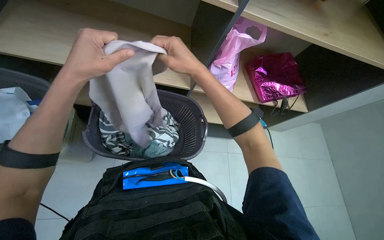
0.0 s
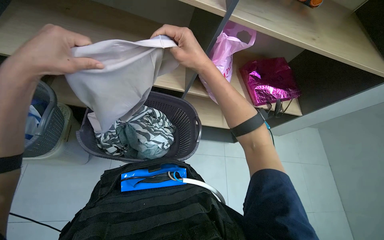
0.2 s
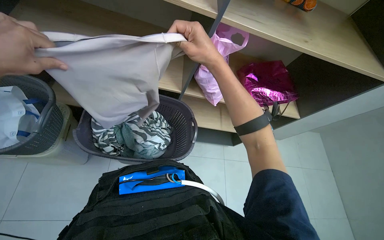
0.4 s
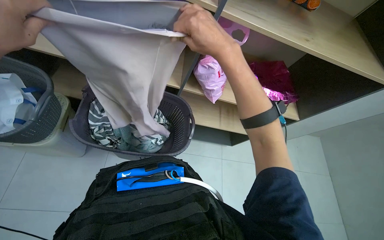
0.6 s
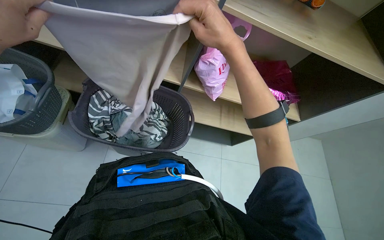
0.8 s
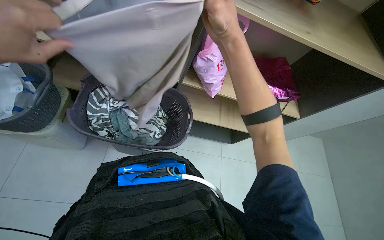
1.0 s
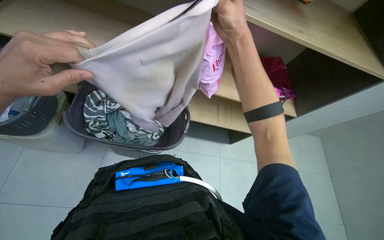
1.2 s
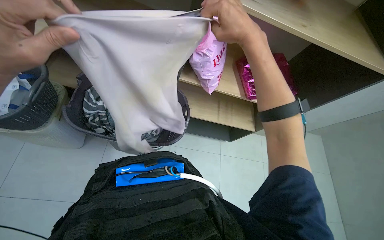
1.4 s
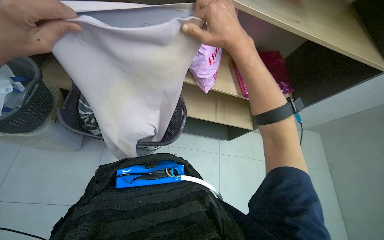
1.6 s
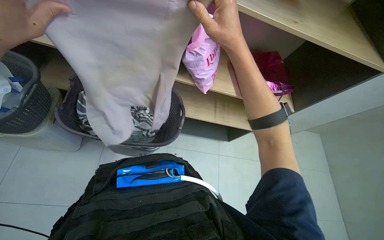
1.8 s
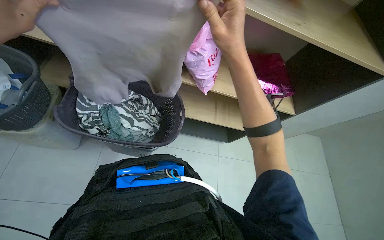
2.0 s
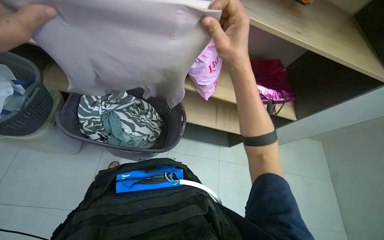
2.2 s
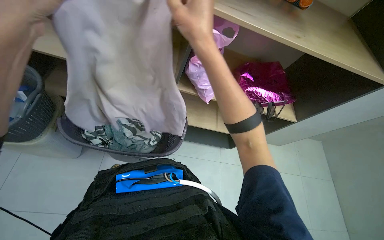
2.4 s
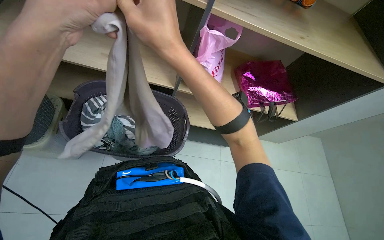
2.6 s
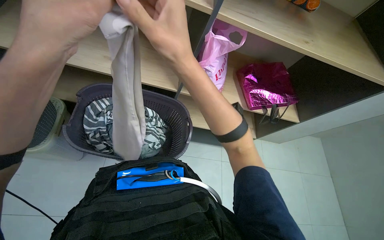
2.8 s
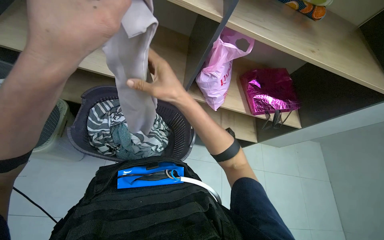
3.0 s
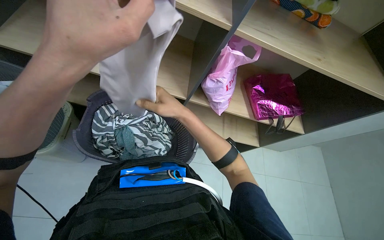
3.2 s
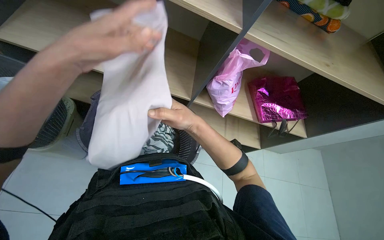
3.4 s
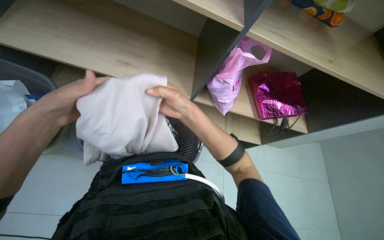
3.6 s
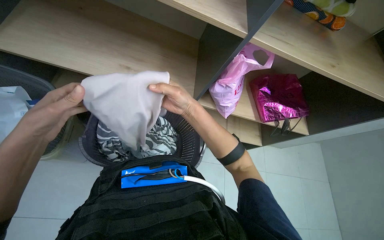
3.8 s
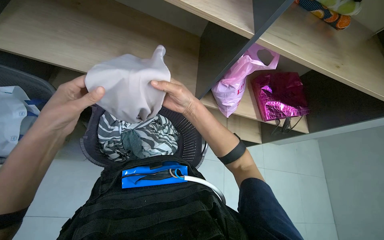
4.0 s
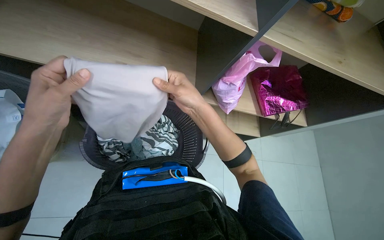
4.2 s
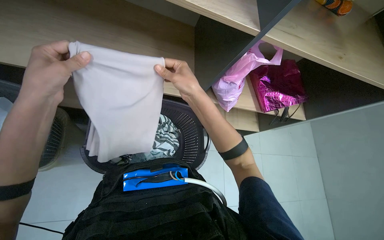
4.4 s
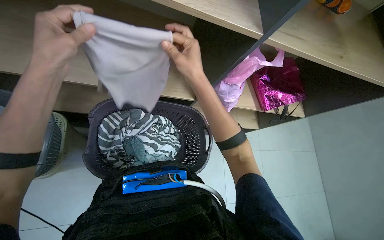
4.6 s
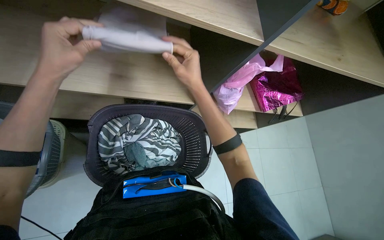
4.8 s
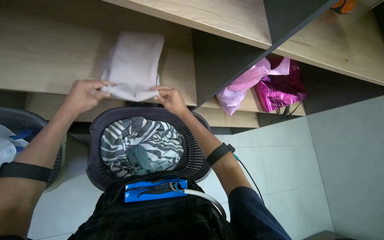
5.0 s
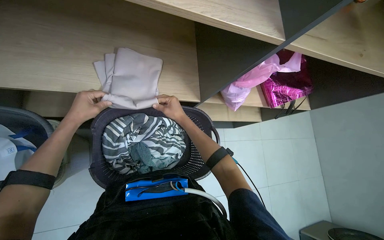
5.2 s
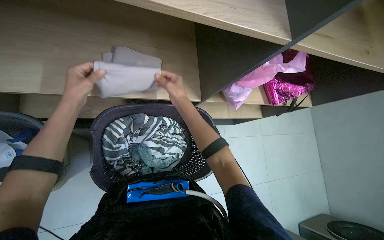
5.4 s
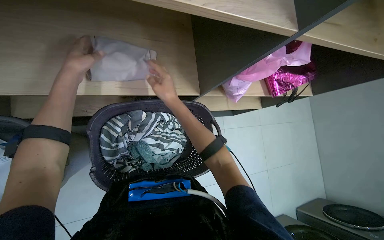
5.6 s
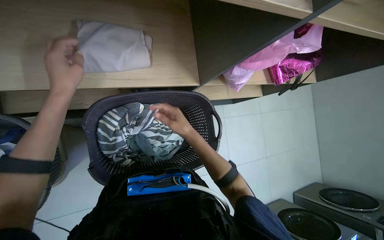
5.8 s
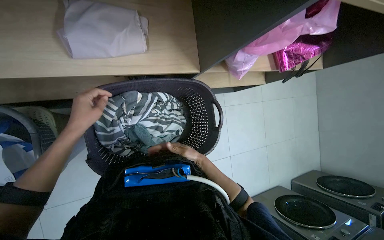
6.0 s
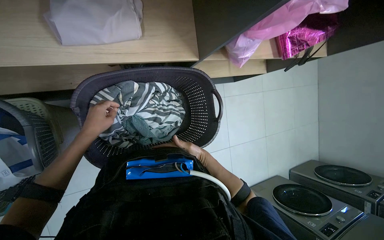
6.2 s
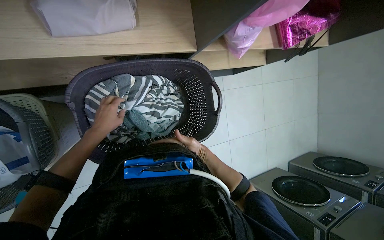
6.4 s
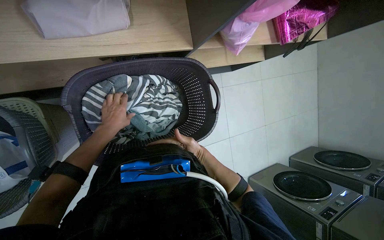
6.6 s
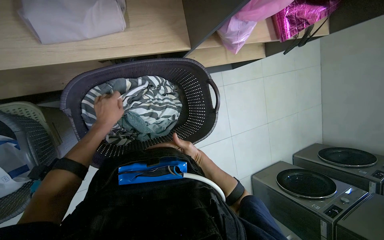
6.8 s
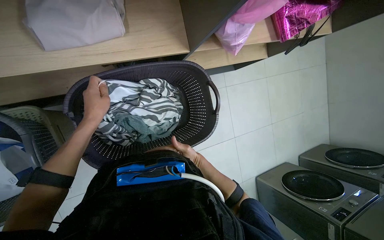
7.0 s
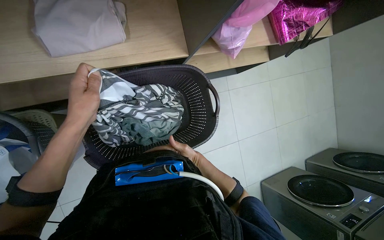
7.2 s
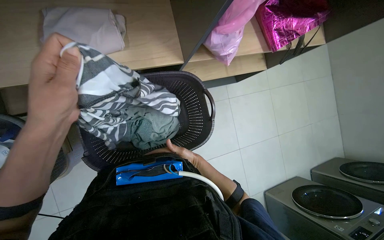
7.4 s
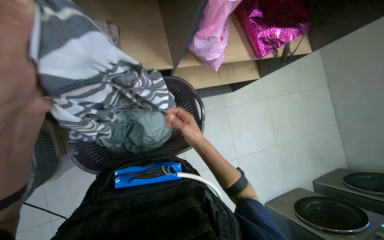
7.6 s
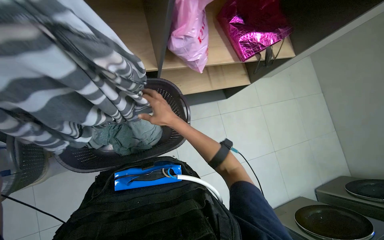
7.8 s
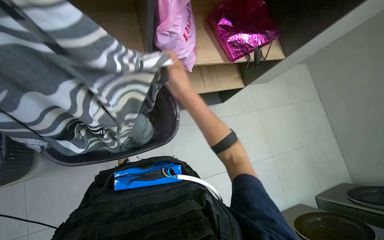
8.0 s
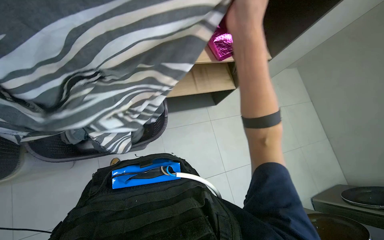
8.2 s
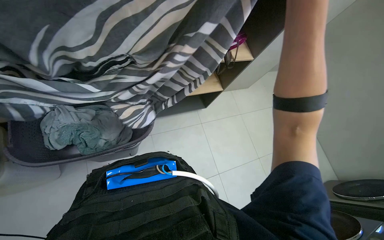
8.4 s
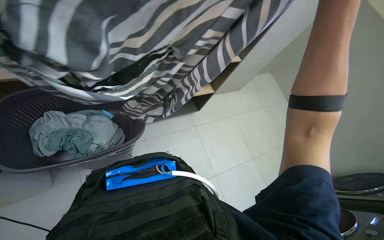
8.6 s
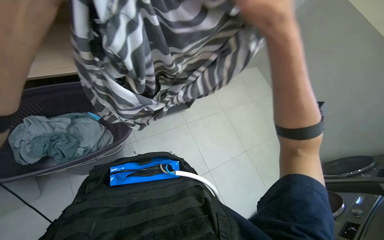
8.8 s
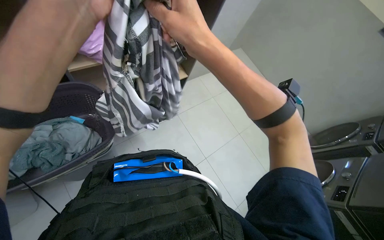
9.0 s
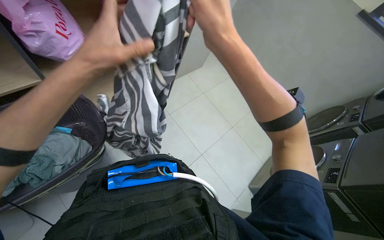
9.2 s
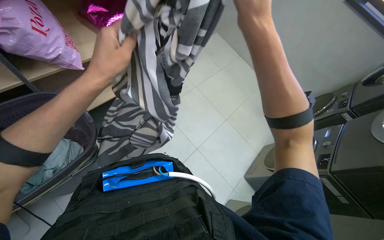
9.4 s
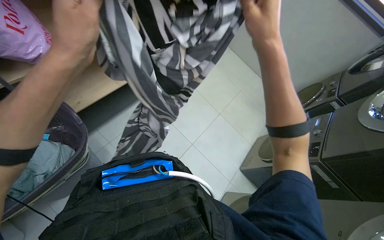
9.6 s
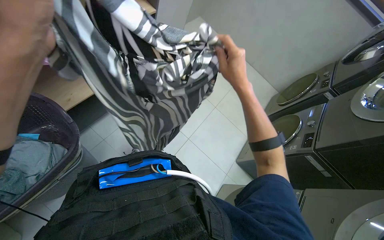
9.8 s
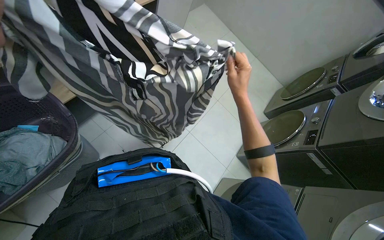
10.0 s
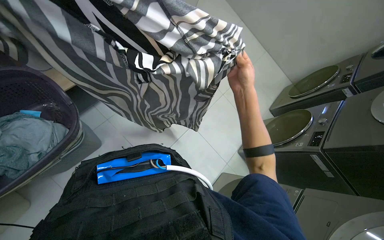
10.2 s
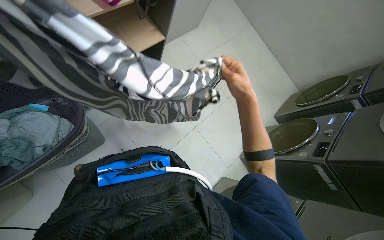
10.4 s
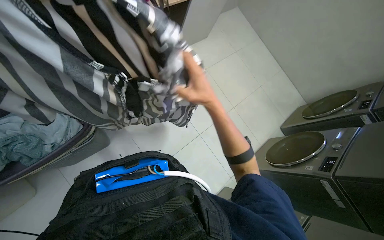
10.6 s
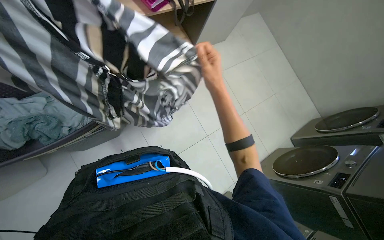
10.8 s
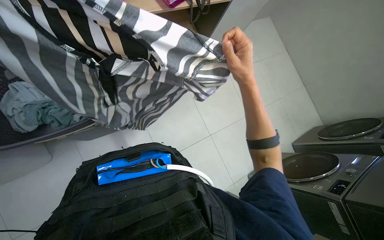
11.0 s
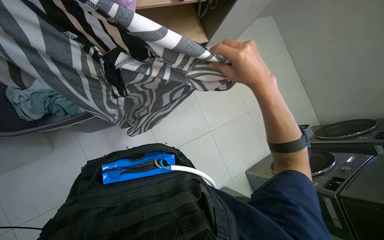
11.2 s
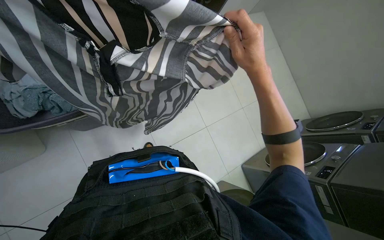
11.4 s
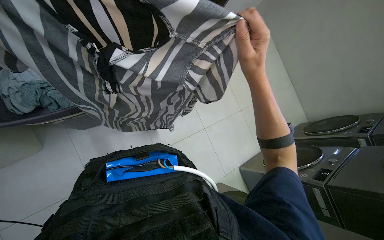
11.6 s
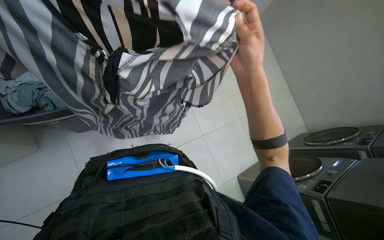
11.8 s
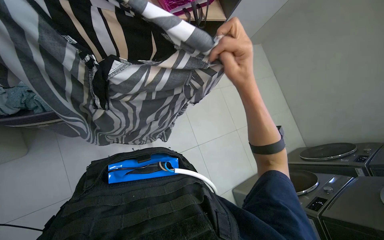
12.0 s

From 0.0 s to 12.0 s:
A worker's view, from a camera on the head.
Job: managing laundry.
The whole recording: Unloading and folding laundry into storage. The worker unloads clothes from the washing machine, folds multiple garments, and places them into a bag on a shelf.
From 0.0 s to 1.6 s: The right hand is displaced to the right and nearer to the camera by approximately 20 cm.
From 1.6 s to 3.0 s: The right hand shifts roughly 20 cm to the left.
From 3.0 s to 4.4 s: The left hand heads to the left and farther from the camera, covering about 20 cm; the right hand is displaced farther from the camera by approximately 10 cm.
From 4.4 s to 6.0 s: The wearer looks approximately 20 degrees further downward. The left hand heads farther from the camera, covering roughly 30 cm. The right hand moves down the picture and farther from the camera, about 30 cm.
From 7.6 s to 9.0 s: The right hand is displaced nearer to the camera by some 25 cm.
From 9.0 s to 10.4 s: The camera pitches downward, by some 15 degrees. The right hand is displaced farther from the camera and to the right by roughly 35 cm.
From 10.4 s to 12.0 s: The right hand is displaced nearer to the camera by some 15 cm.

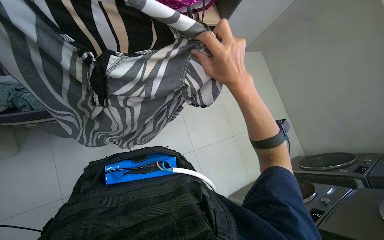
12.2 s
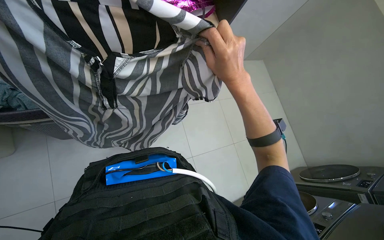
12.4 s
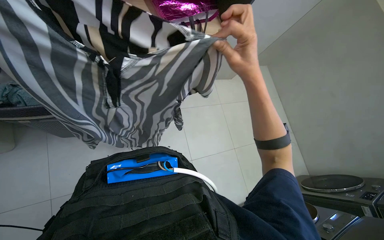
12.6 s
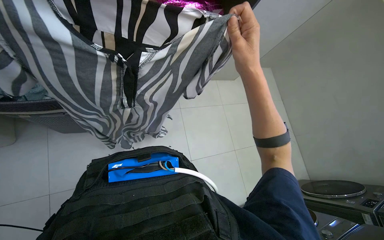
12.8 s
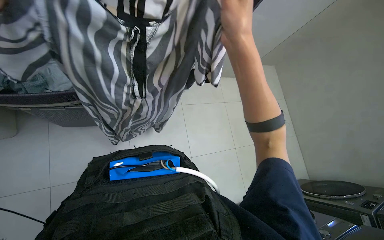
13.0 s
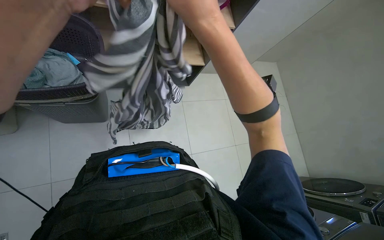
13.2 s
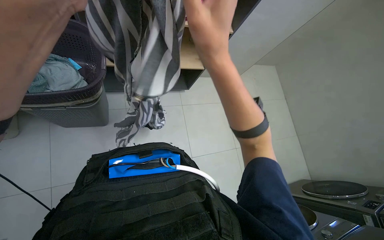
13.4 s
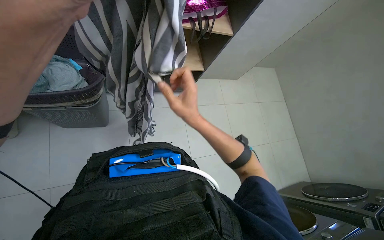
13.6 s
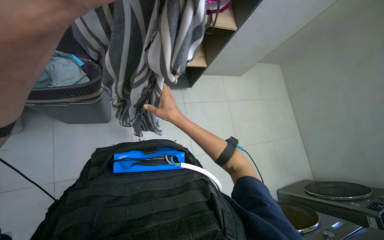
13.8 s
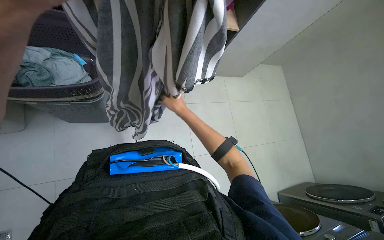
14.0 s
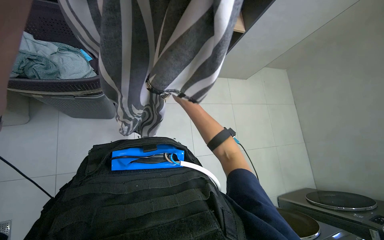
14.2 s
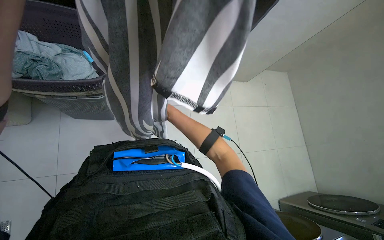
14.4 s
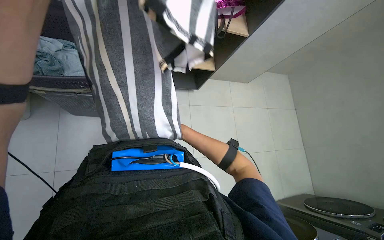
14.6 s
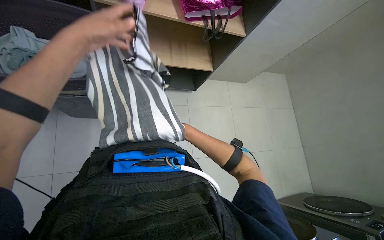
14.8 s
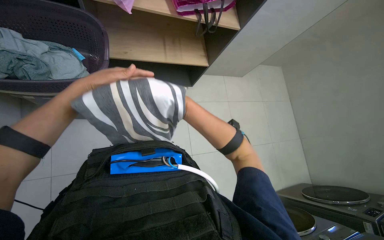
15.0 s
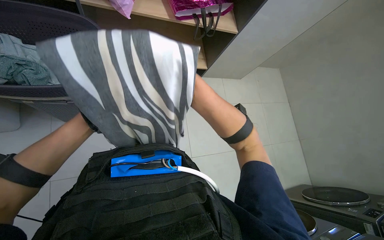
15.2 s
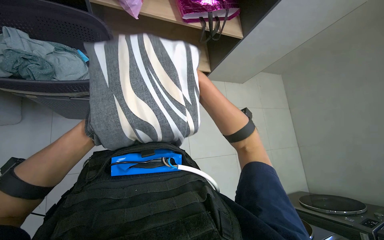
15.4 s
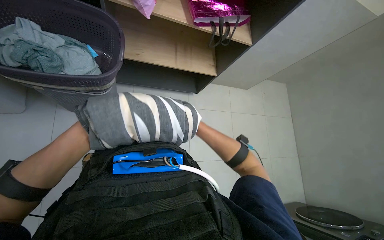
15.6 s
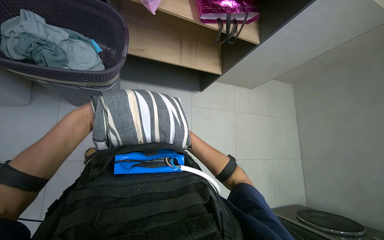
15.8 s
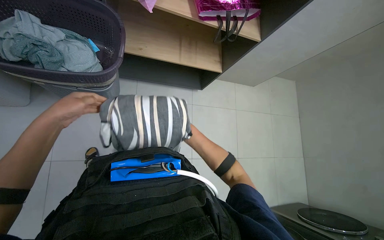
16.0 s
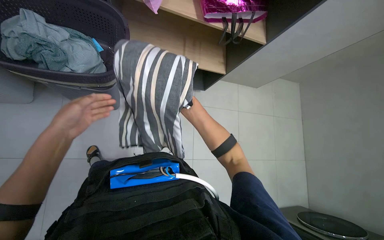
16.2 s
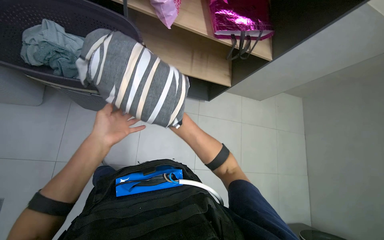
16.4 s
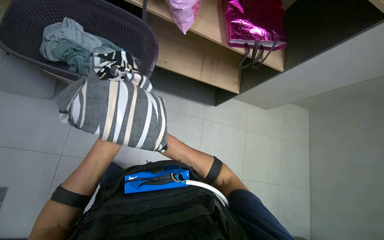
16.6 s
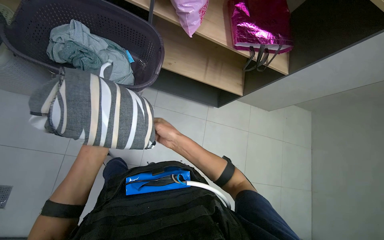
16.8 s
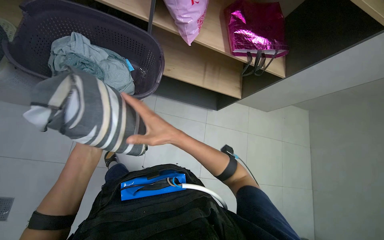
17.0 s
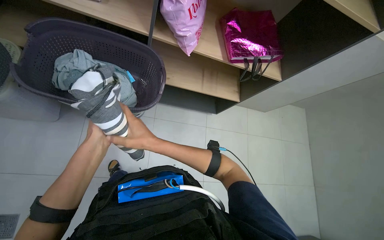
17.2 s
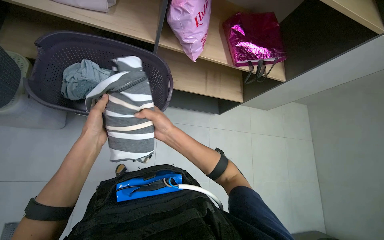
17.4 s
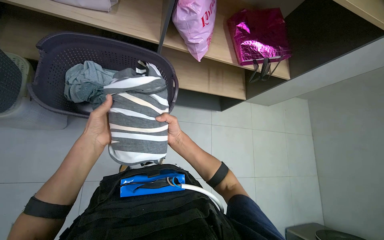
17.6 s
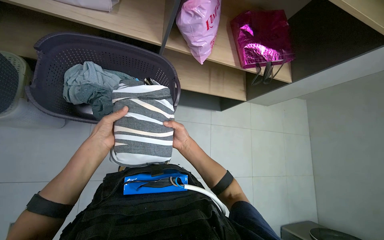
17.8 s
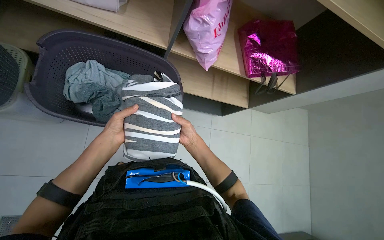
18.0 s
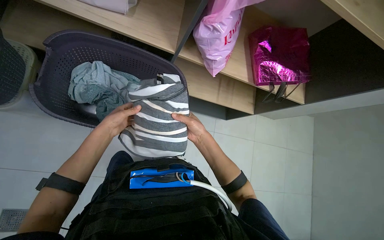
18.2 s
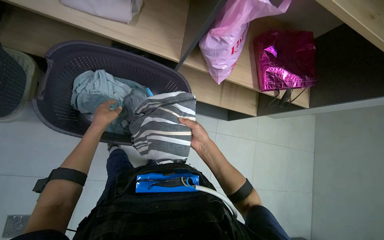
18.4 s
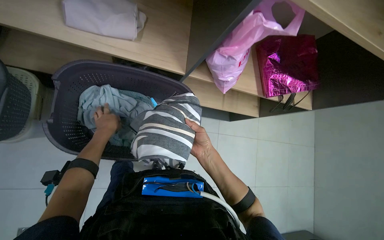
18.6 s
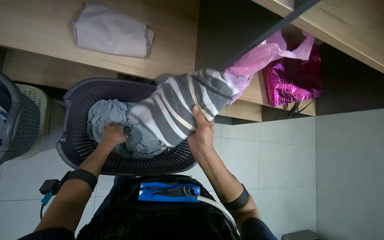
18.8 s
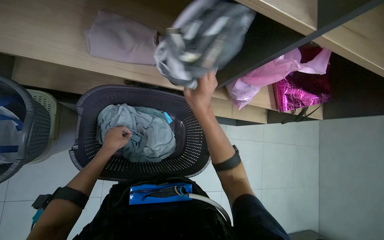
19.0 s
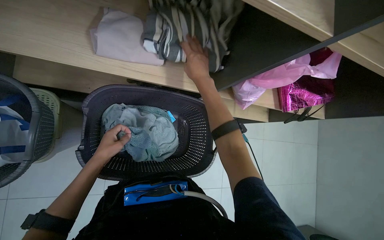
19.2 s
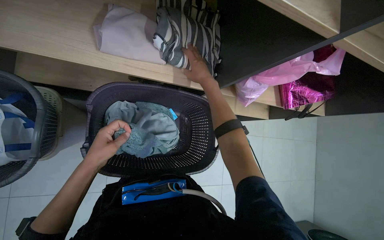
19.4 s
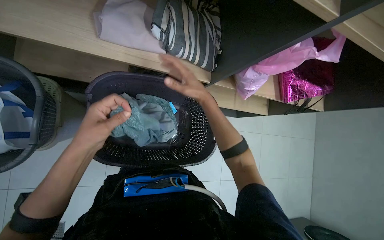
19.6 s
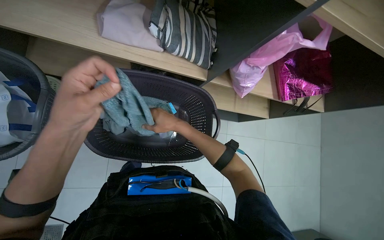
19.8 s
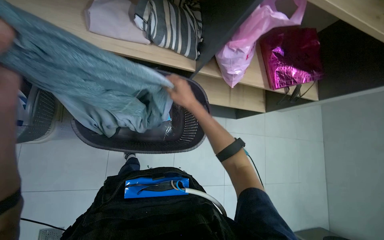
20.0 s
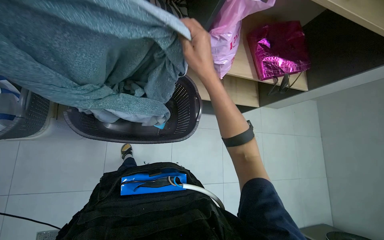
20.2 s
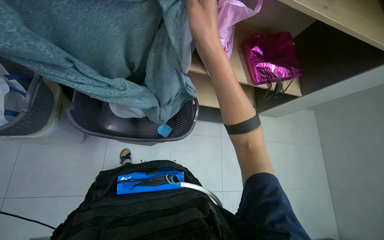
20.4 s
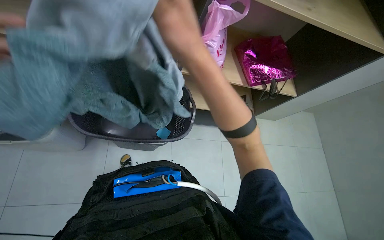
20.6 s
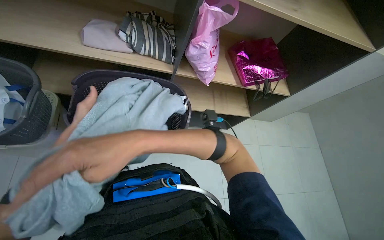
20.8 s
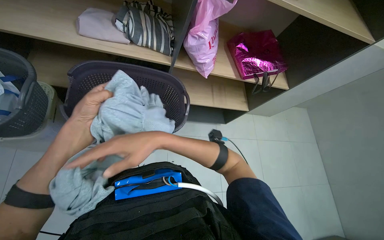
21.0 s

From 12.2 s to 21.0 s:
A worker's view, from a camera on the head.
Job: managing laundry.
The whole recording: Unloading and folding laundry into storage. The worker unloads clothes from the washing machine, folds multiple garments, and places them into a bag on a shelf.
From 12.2 s to 13.6 s: The right hand goes roughly 10 cm to the left.
From 13.6 s to 15.2 s: The right hand goes farther from the camera and returns, some 30 cm each way.
From 15.2 s to 16.6 s: The right hand shifts roughly 25 cm to the left and farther from the camera.
From 16.6 s to 18.0 s: The right hand travels nearer to the camera and back again, roughly 15 cm each way; the left hand heads up the picture, covering approximately 25 cm.
From 18.0 s to 19.6 s: The left hand travels nearer to the camera by about 20 cm. The right hand shifts roughly 30 cm up the picture.
From 19.6 s to 21.0 s: The view tips upward by approximately 15 degrees.
